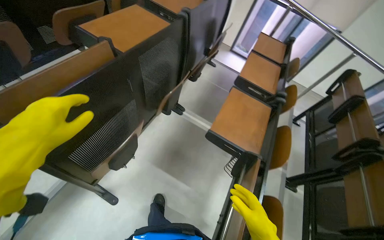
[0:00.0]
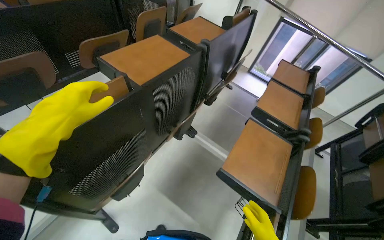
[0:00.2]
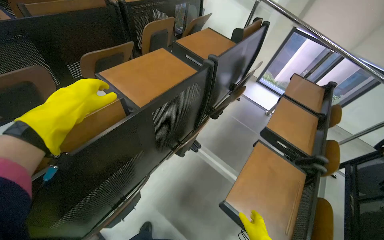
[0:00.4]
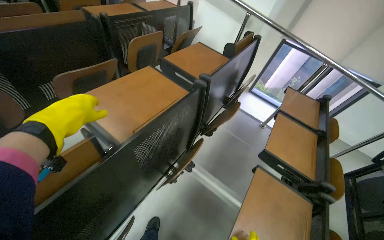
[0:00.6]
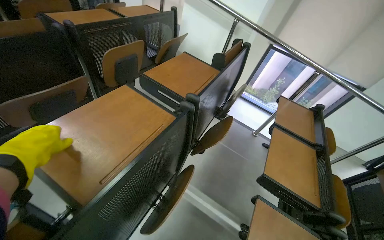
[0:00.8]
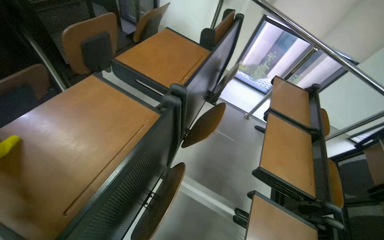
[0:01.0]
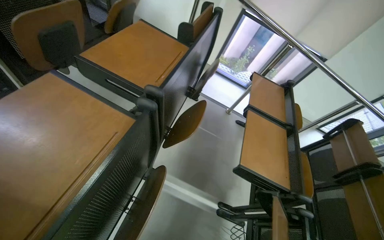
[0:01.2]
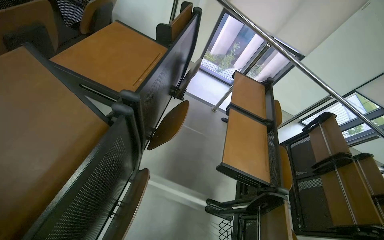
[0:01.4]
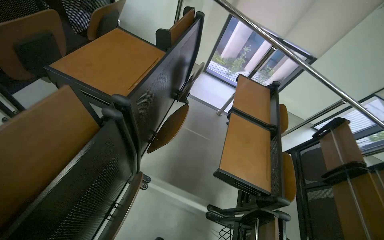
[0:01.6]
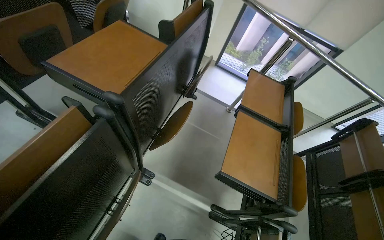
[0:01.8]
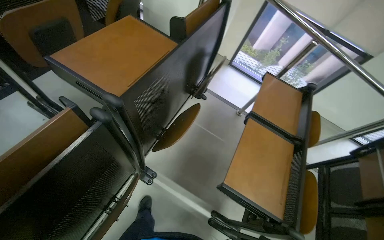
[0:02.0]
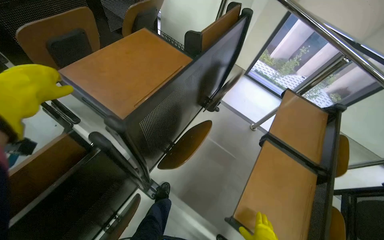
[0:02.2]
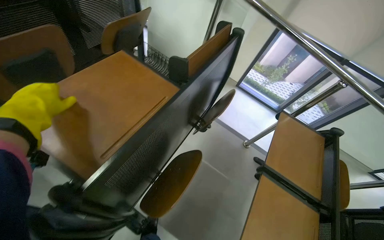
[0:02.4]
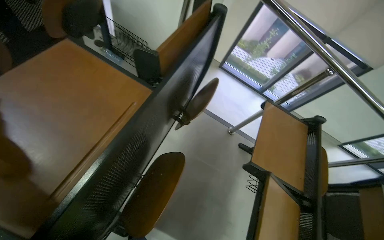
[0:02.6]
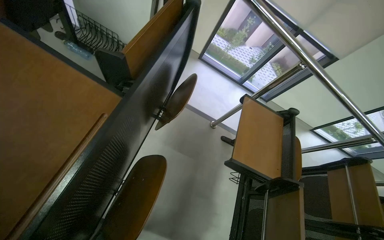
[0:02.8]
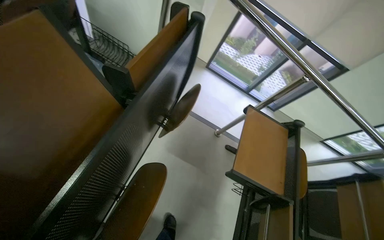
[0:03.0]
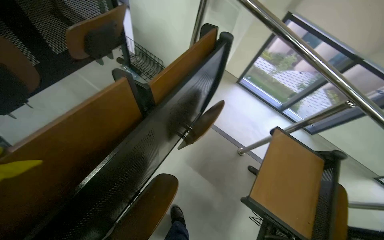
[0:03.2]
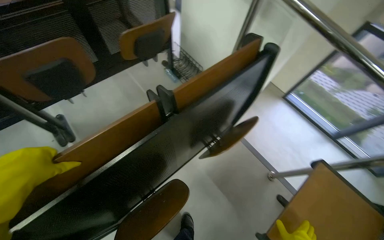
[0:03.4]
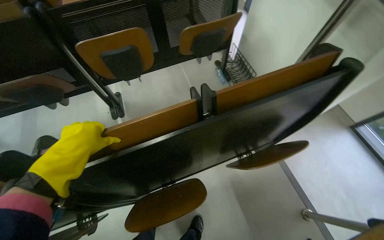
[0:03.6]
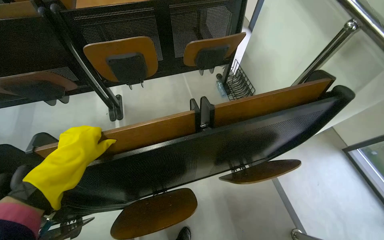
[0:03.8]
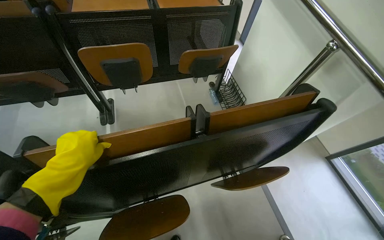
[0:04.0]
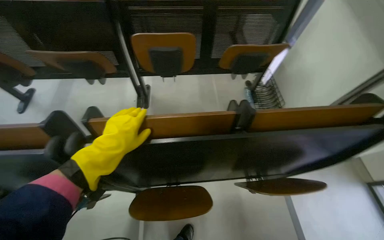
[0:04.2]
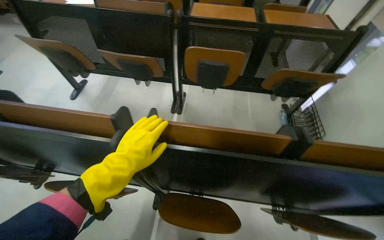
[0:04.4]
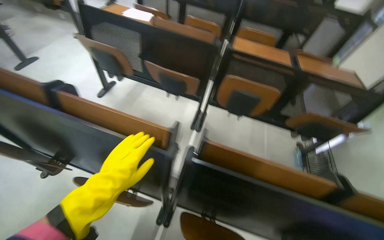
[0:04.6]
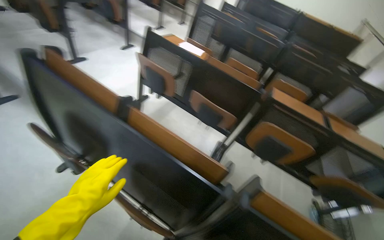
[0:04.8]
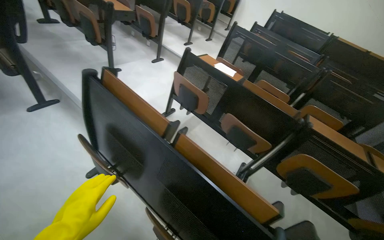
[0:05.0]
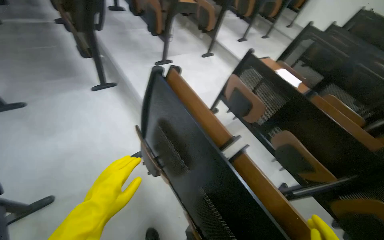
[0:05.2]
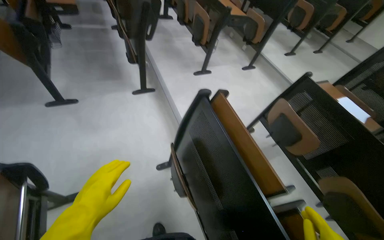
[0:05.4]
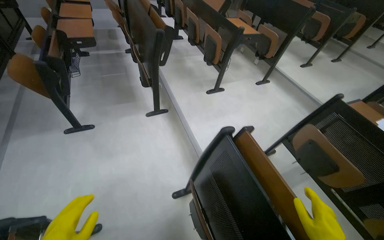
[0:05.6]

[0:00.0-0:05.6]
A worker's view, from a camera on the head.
Job: organizing items.
The whole recording: Organizing and cleaning auditorium desks. The worker sprays, wipes, and adjusts the desks and chairs in the auditorium.
0:00.0 to 0:01.4: The wearer moves approximately 80 cm.
0:01.4 to 0:02.8: The head travels roughly 60 cm.
0:02.8 to 0:04.2: The head rotates some 65 degrees to the left. The view tips upward by roughly 10 degrees.
0:04.2 to 0:05.6: The head travels roughly 1.5 m. The wearer's head swings about 70 degrees to the left. The wearer looks approximately 25 degrees further upward.

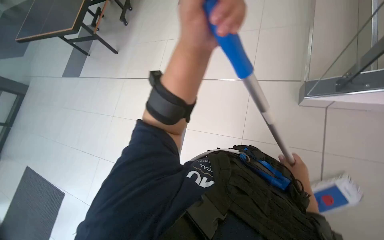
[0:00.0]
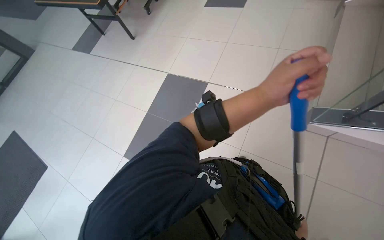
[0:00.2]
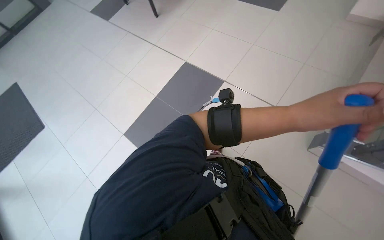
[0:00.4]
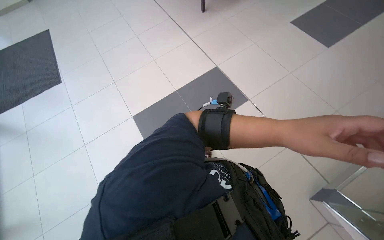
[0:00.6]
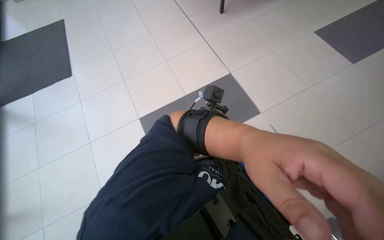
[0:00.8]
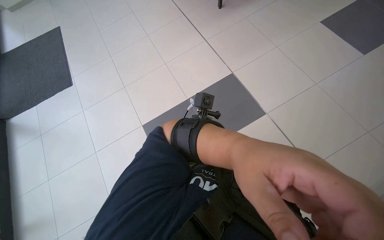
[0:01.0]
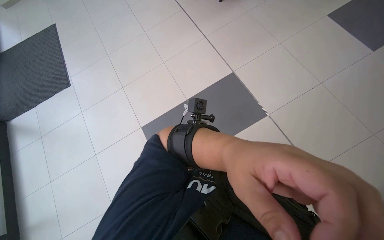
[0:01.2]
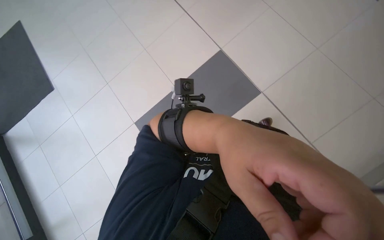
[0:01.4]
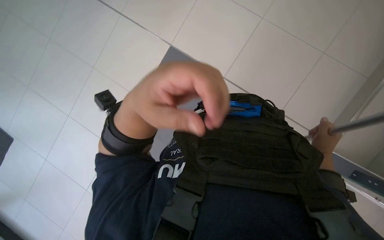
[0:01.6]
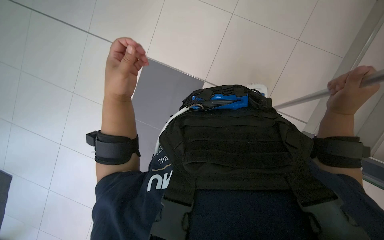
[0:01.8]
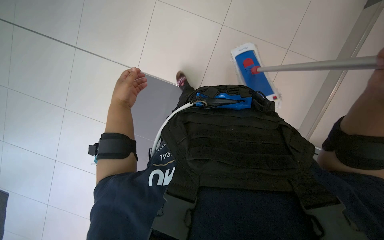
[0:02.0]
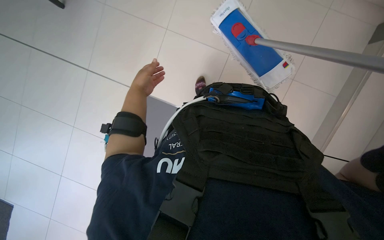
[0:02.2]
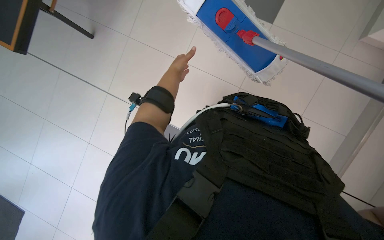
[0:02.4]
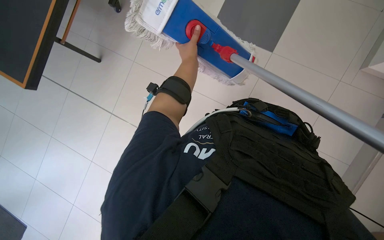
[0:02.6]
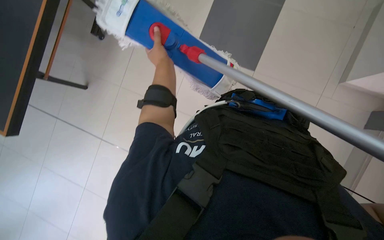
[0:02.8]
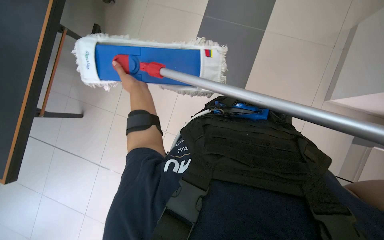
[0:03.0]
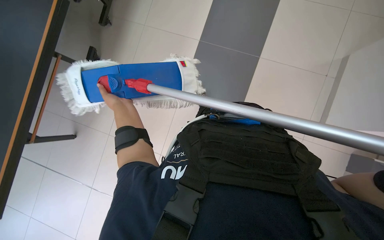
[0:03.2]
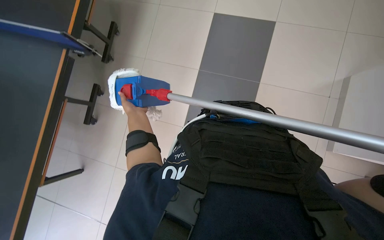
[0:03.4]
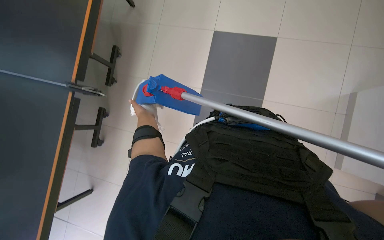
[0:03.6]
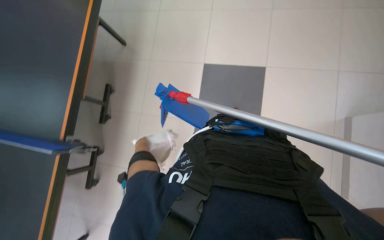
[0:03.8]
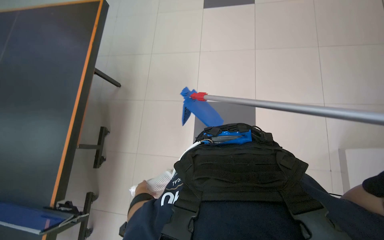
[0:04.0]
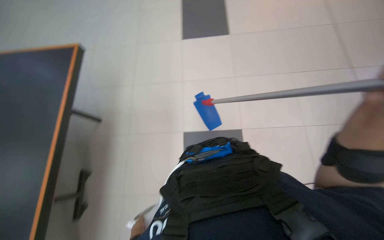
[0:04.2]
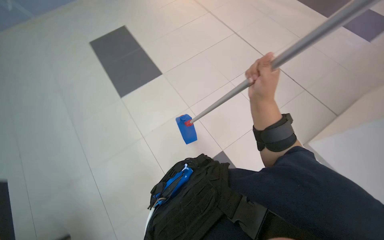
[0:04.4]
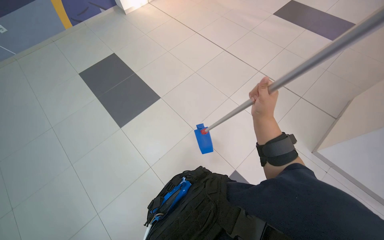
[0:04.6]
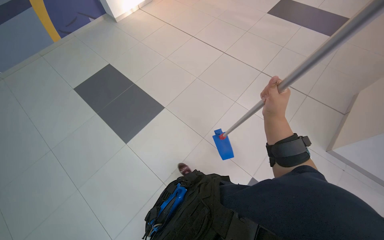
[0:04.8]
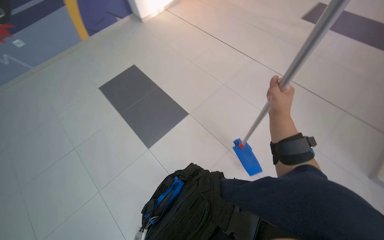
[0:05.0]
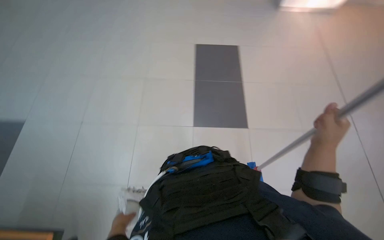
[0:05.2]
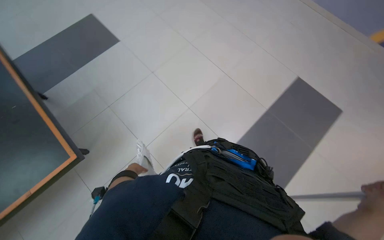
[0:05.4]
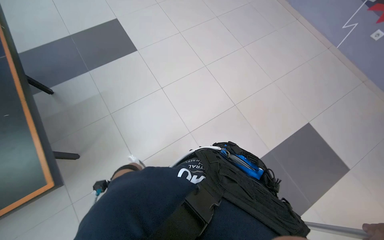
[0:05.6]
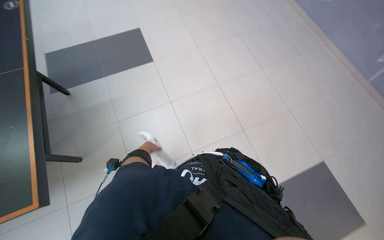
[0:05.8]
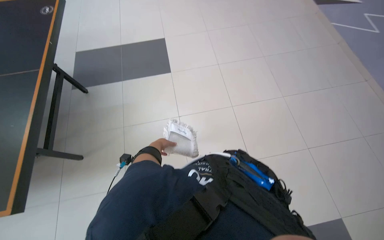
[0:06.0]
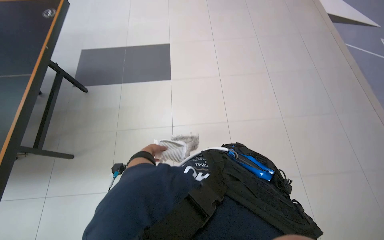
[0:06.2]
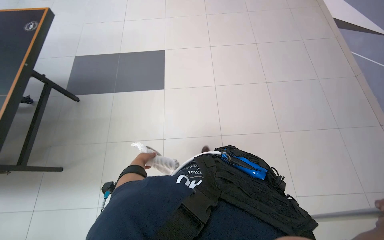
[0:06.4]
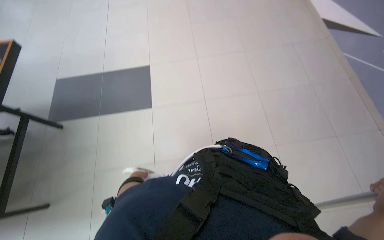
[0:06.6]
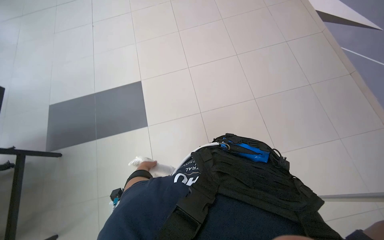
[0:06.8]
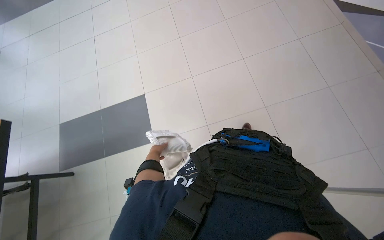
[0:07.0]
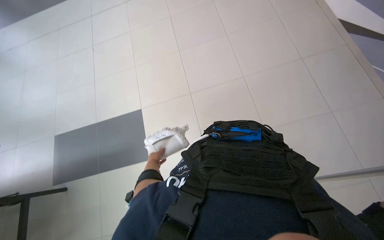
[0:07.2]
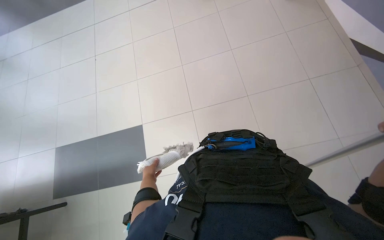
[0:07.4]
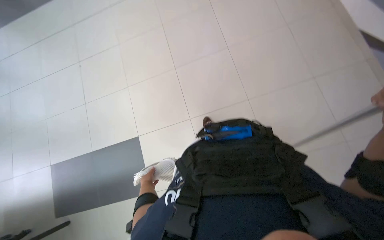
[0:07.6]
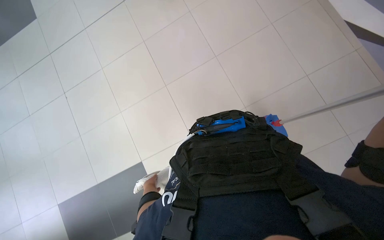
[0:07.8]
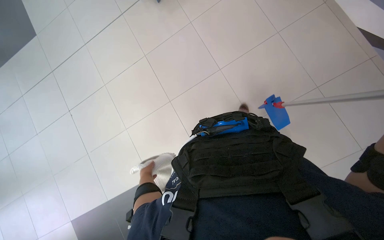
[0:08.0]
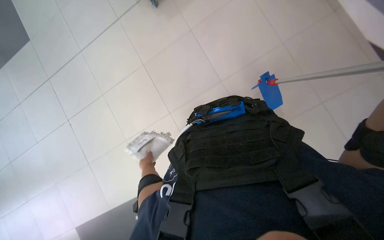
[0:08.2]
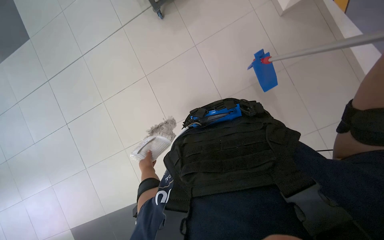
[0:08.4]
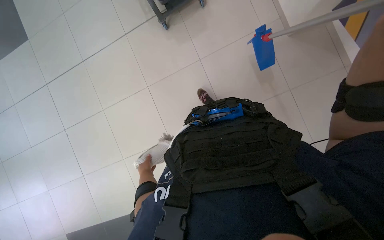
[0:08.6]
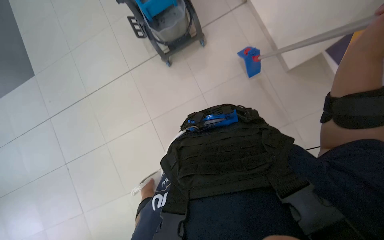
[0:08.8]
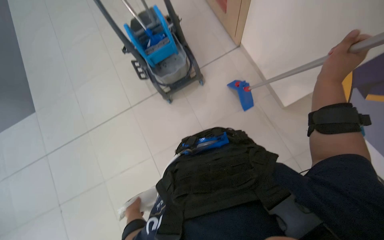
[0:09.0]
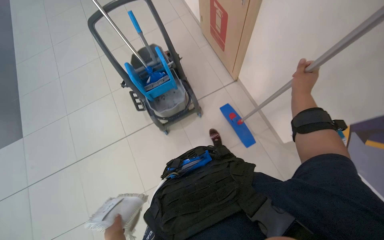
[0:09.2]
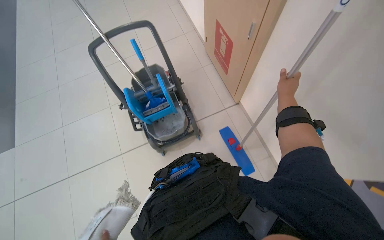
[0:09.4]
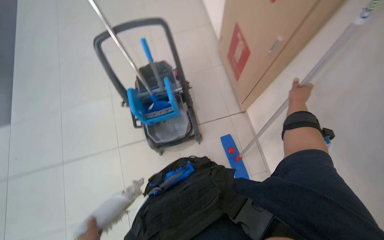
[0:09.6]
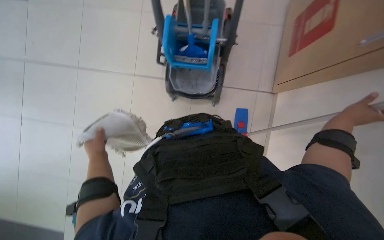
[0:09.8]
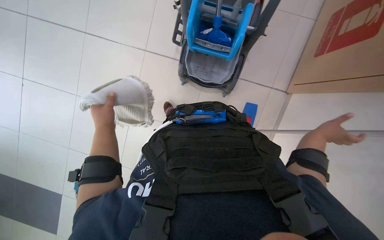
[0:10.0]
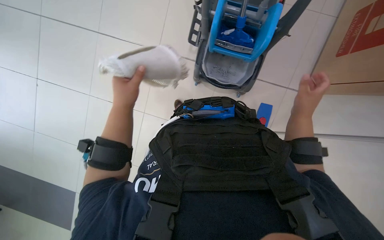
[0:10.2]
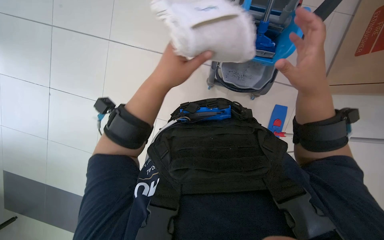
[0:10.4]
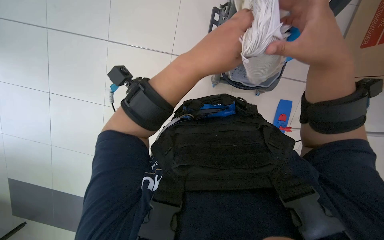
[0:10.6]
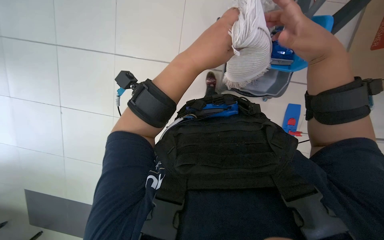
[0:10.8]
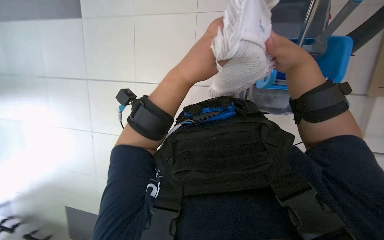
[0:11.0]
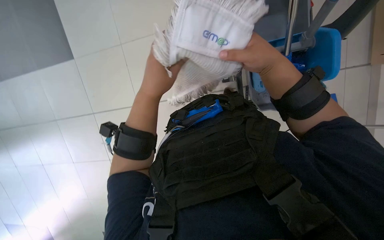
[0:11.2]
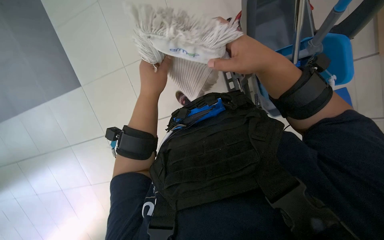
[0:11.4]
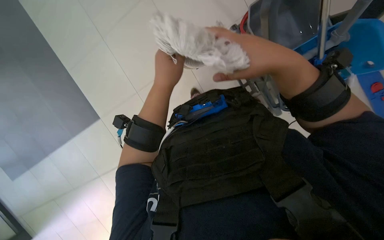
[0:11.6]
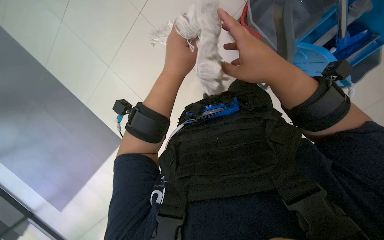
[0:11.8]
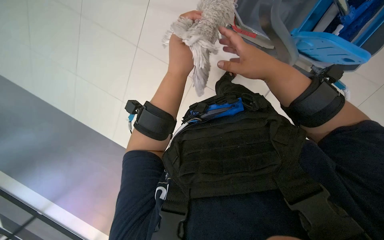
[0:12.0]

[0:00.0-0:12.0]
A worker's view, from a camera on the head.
Job: preparing cleaning supplies.
The whole recording: Preparing mop and moving cart. The worker washes the whole mop head.
0:00.0 to 0:01.6: The wearer moves roughly 50 cm.
0:03.0 to 0:04.4: The wearer looks roughly 10 degrees further upward.
0:04.4 to 0:06.0: The wearer looks approximately 35 degrees further to the left. The camera pitches upward, by some 15 degrees.
0:06.0 to 0:07.6: The camera travels some 1 m.
0:09.0 to 0:10.4: The head turns to the left by some 40 degrees.

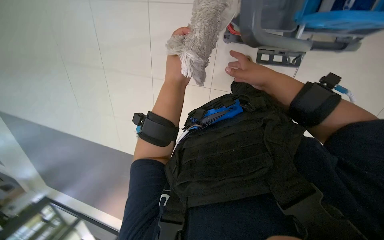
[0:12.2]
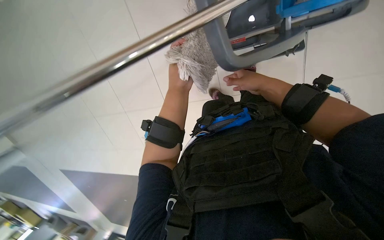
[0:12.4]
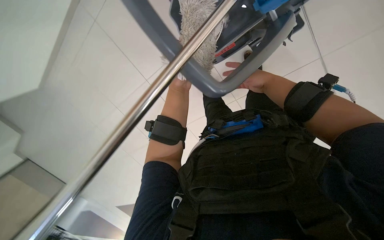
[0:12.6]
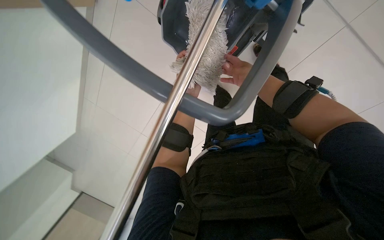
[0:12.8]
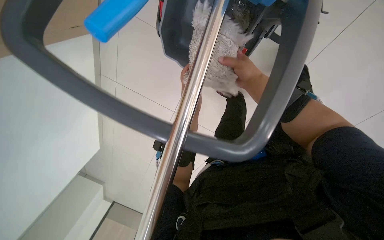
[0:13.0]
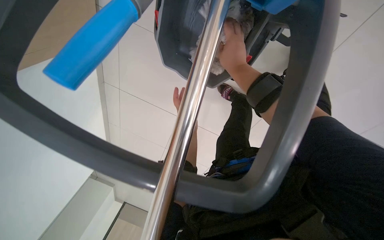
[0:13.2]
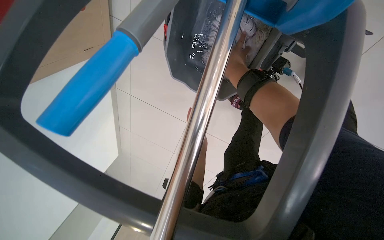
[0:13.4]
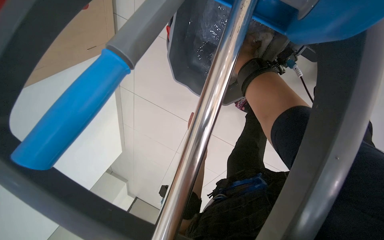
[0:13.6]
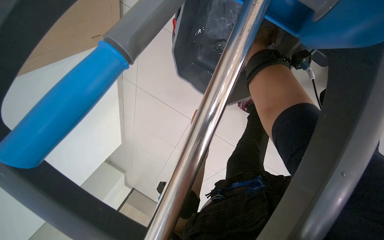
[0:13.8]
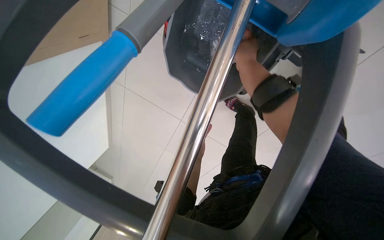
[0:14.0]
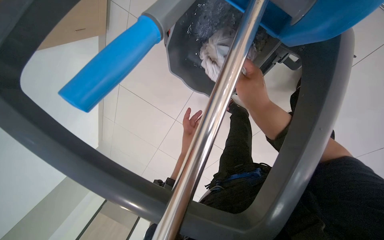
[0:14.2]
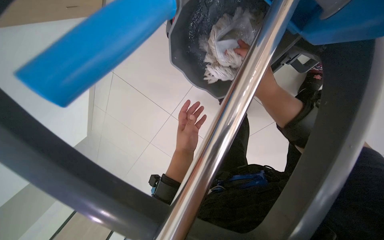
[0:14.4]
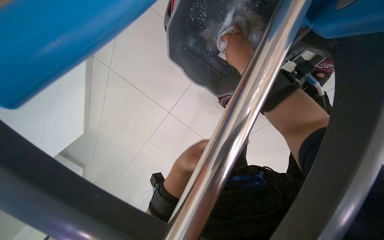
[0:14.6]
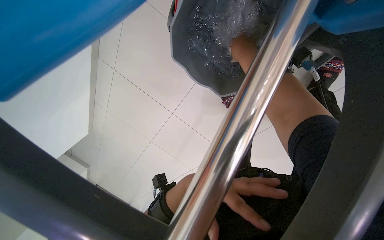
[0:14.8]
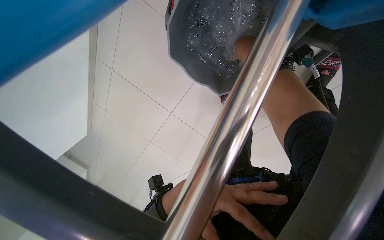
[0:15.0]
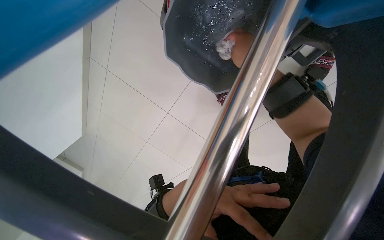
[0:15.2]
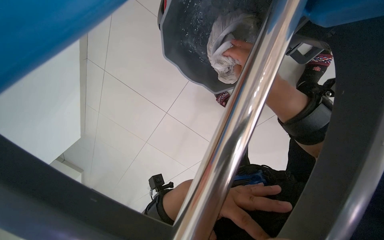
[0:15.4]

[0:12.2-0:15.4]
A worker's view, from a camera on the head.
Job: preparing cleaning supplies.
The whole recording: Preparing mop and moving cart. The worker washes the whole mop head.
0:12.2 to 0:13.8: The right hand moves nearer and farther over about 15 cm, changing direction 2 times.
0:13.8 to 0:15.4: The right hand moves up and down the picture over approximately 20 cm, changing direction 2 times.
